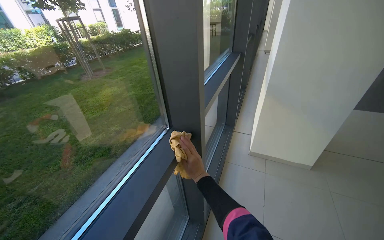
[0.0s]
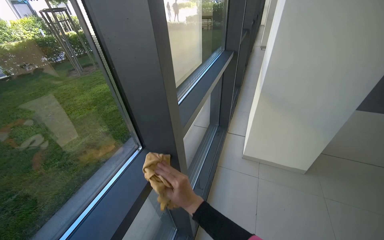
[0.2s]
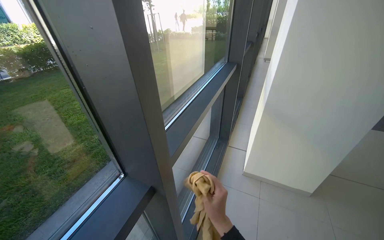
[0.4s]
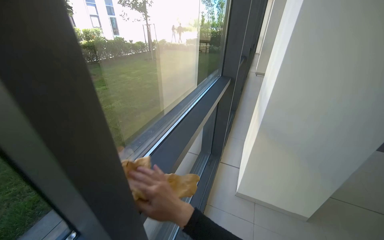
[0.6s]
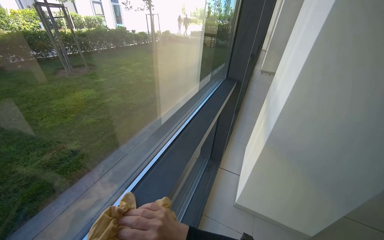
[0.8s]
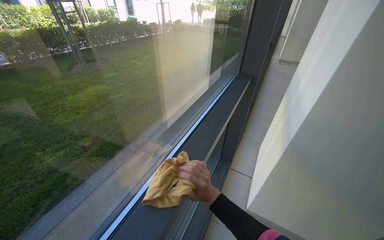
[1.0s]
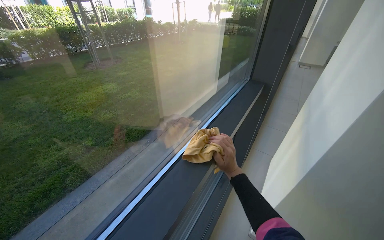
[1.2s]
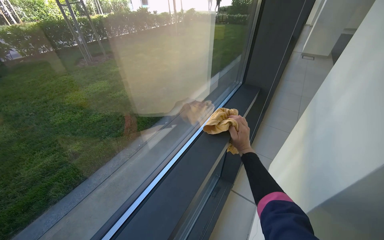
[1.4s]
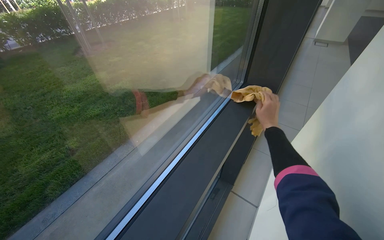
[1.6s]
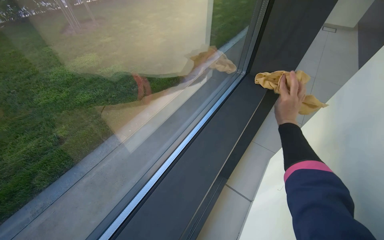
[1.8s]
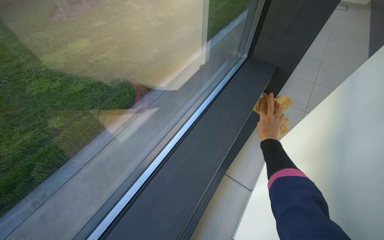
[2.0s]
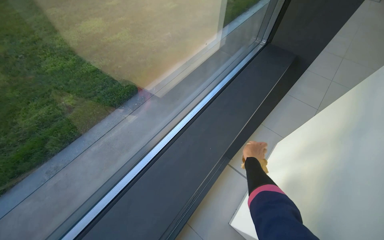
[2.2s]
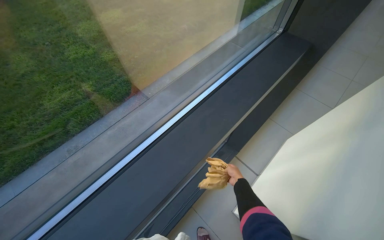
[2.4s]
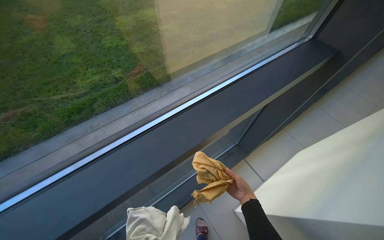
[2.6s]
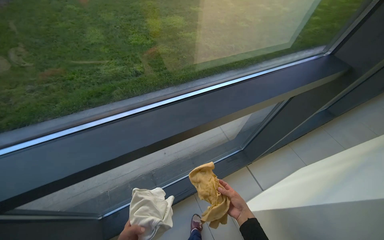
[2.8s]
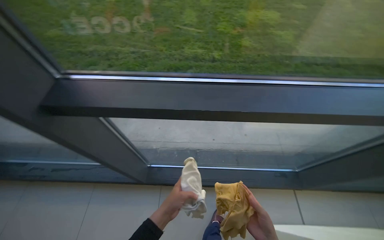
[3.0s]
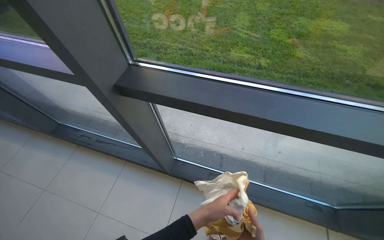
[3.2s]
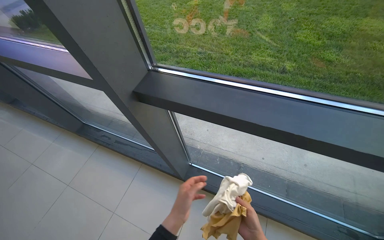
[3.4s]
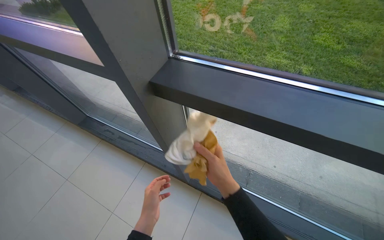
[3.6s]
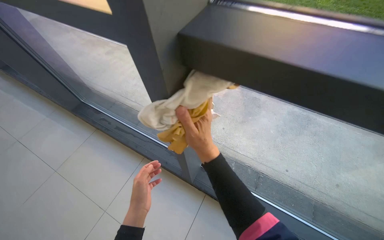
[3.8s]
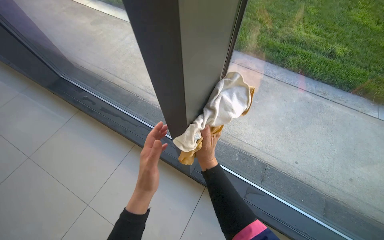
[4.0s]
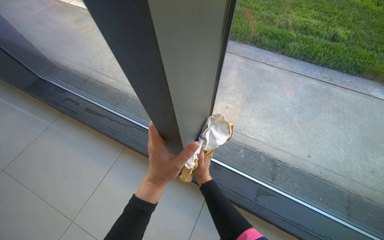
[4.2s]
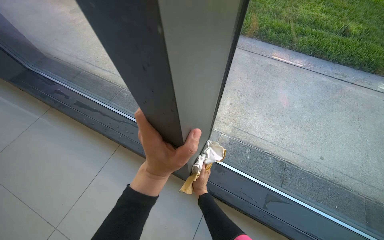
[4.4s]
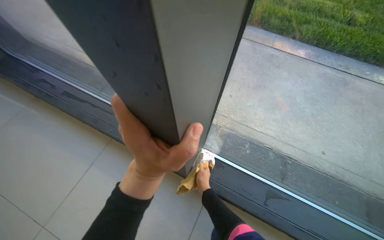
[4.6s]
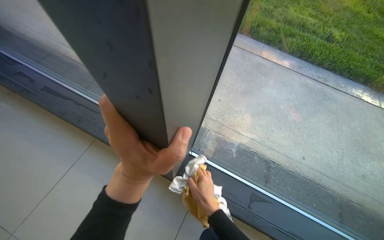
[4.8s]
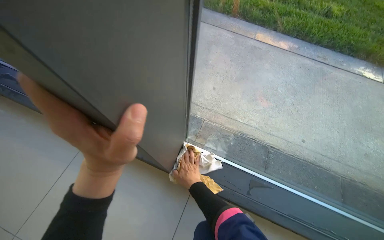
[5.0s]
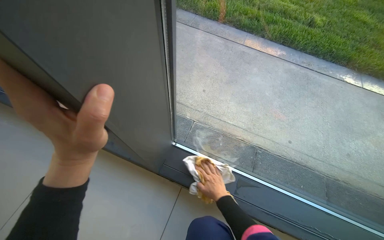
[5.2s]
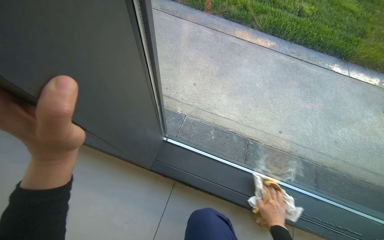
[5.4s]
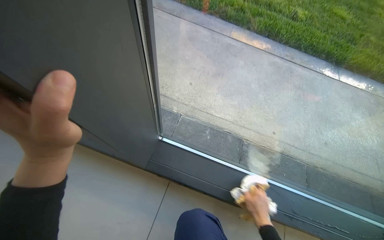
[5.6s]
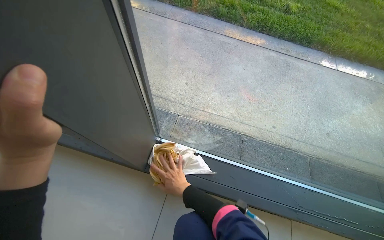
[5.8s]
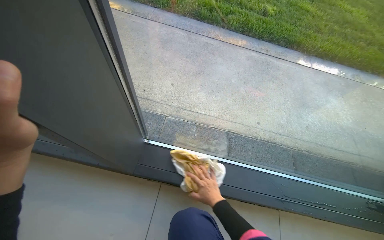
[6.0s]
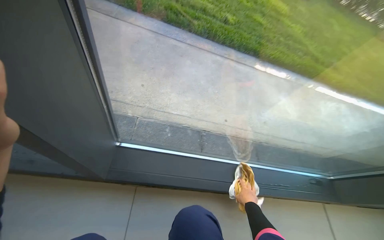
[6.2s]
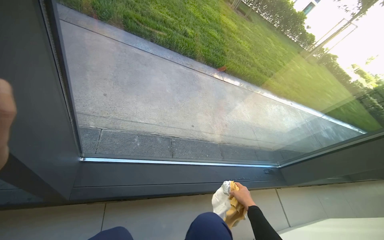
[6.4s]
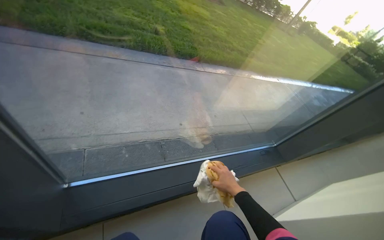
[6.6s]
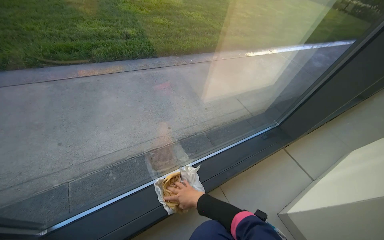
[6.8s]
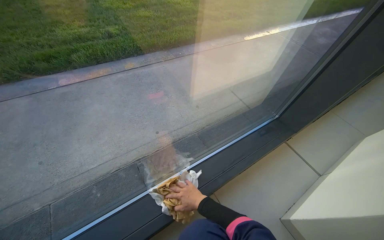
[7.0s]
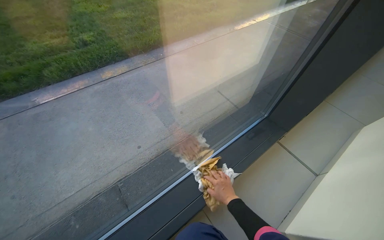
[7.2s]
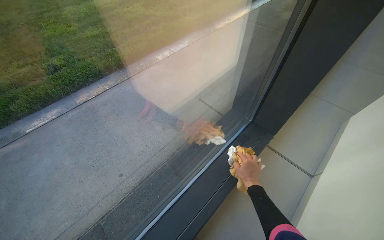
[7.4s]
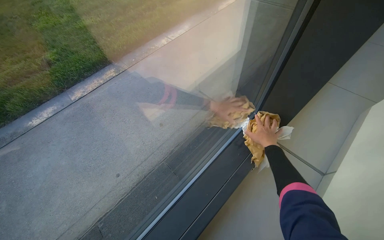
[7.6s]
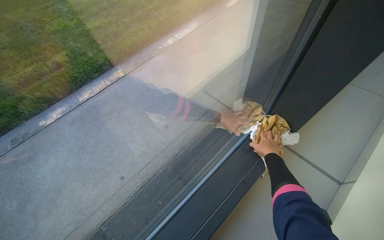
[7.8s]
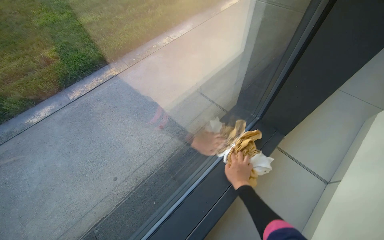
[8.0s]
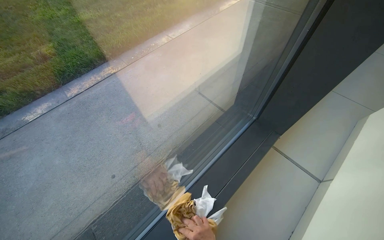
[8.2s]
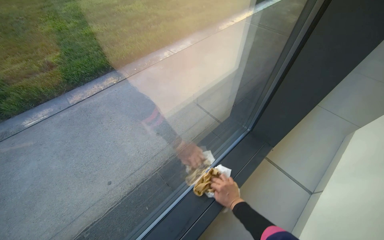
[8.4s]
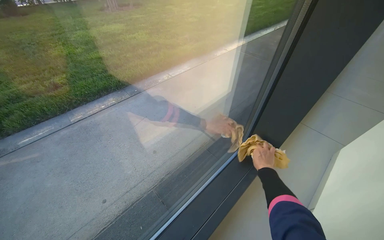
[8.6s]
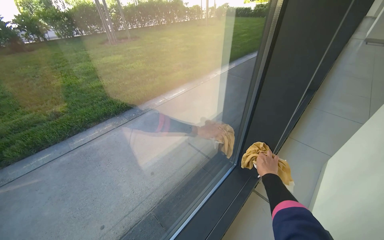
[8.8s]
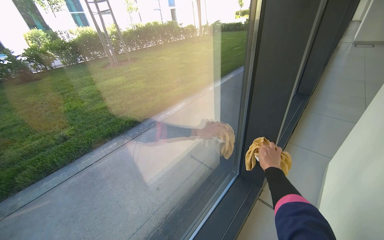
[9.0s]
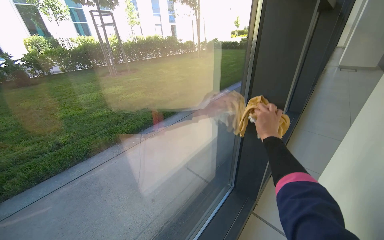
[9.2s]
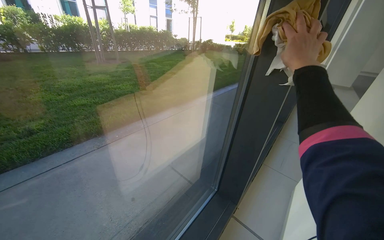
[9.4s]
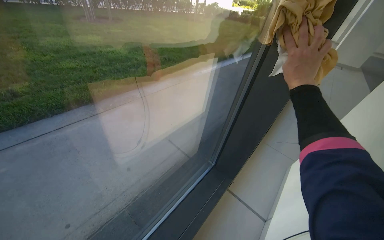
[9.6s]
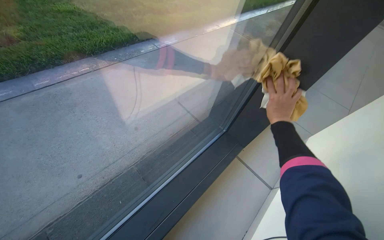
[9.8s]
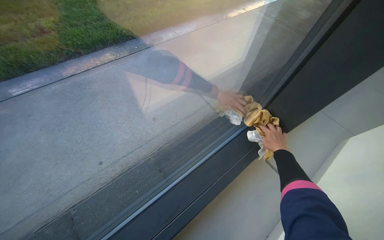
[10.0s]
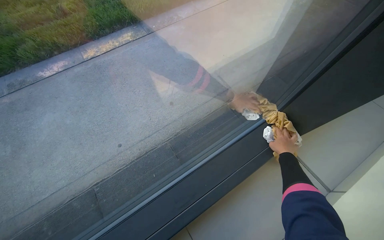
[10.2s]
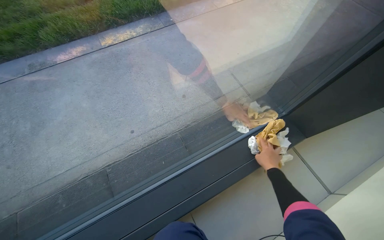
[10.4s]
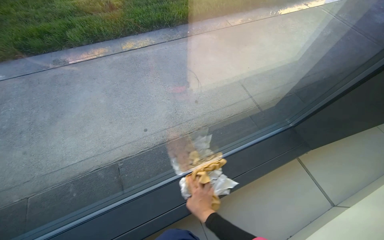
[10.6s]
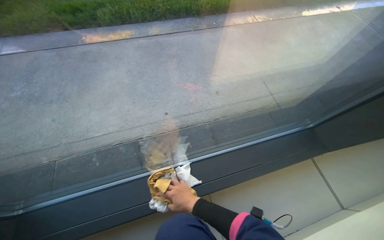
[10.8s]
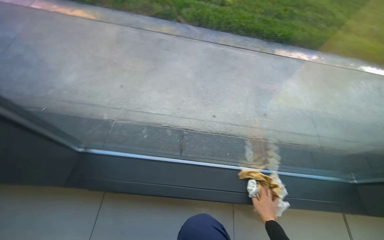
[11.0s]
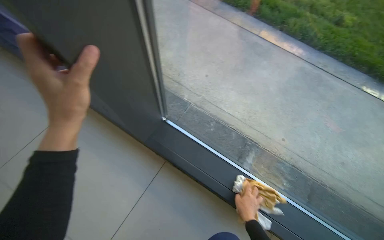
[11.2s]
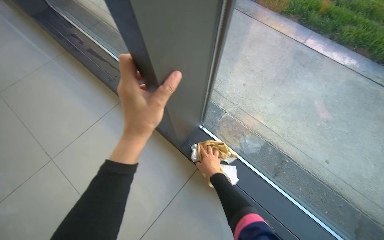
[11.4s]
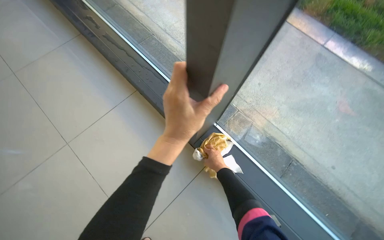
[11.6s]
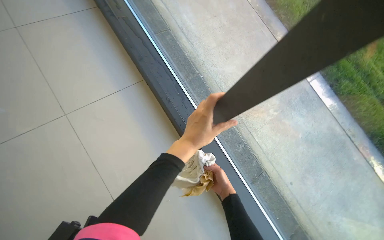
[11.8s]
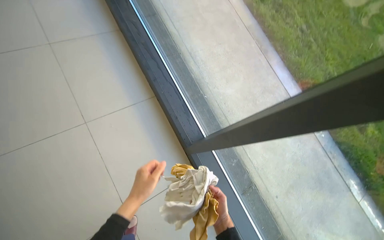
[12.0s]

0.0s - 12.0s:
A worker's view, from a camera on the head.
Job: cleaning windows.
The whole recording: Wiping window frames and glass. The worker wipes the frames and glass of the large windows with a cloth.
0.0s - 1.6s: The camera is carried about 1 m.
1.6s - 3.0s: The head turns to the left by approximately 55 degrees.
3.0s - 4.4s: The camera travels about 80 cm. The wearer looks approximately 25 degrees further to the left.
4.4s - 6.0s: The camera sweeps to the right, by roughly 15 degrees.
6.0s - 7.6s: The head travels roughly 70 cm. The head rotates some 60 degrees to the right.
7.6s - 9.0s: The view tilts roughly 25 degrees upward. The right hand goes down the picture and returns, approximately 25 cm each way.
9.0s - 10.4s: The view tips downward by some 35 degrees. Everything in view rotates about 25 degrees clockwise.

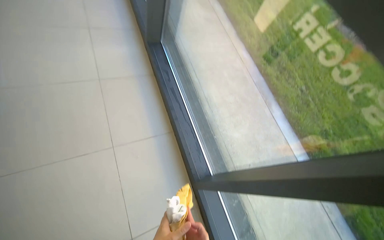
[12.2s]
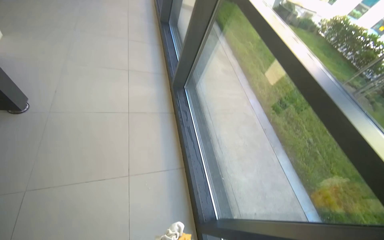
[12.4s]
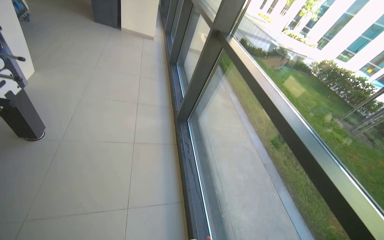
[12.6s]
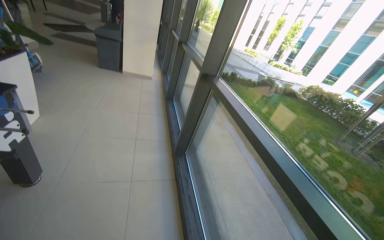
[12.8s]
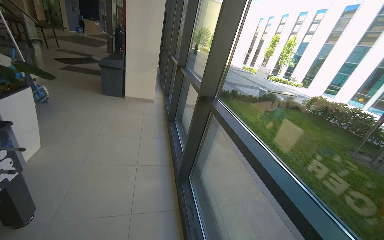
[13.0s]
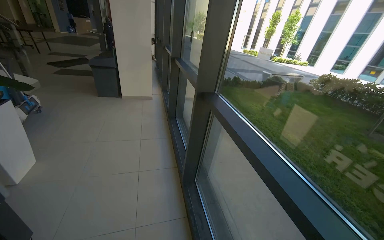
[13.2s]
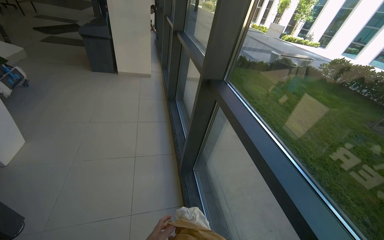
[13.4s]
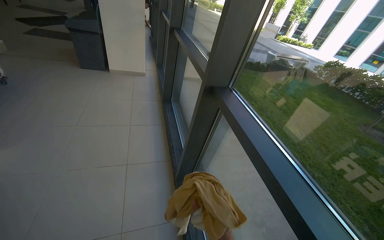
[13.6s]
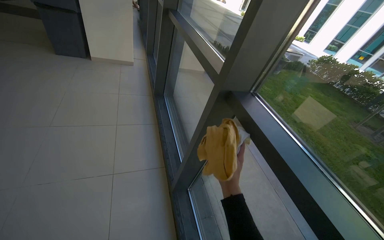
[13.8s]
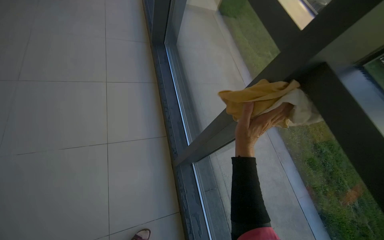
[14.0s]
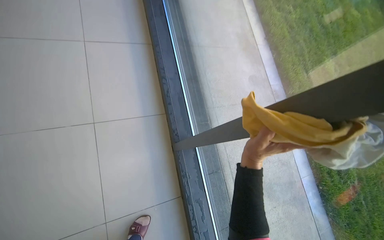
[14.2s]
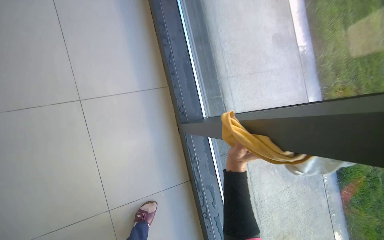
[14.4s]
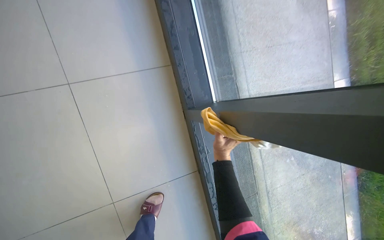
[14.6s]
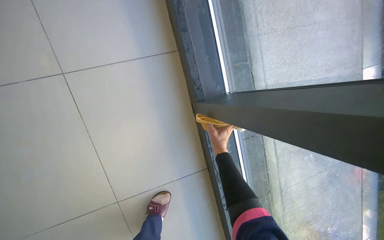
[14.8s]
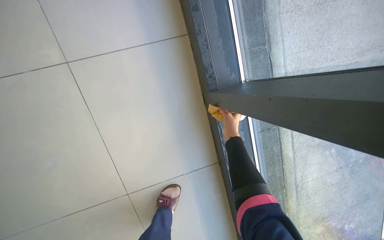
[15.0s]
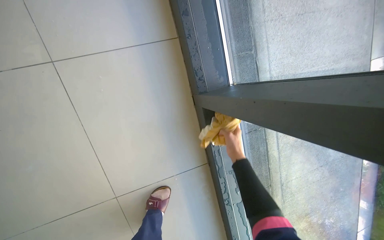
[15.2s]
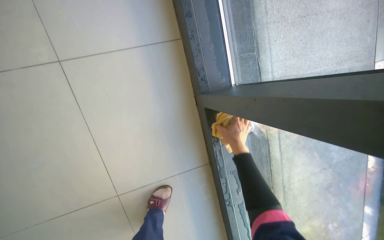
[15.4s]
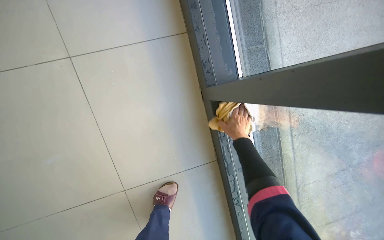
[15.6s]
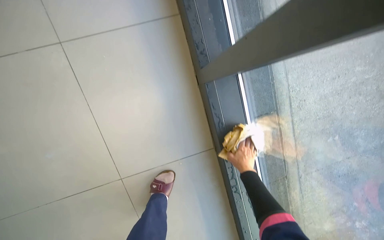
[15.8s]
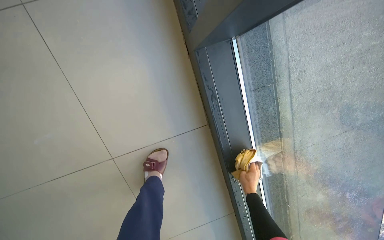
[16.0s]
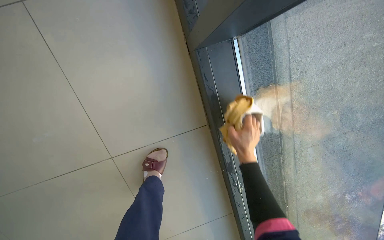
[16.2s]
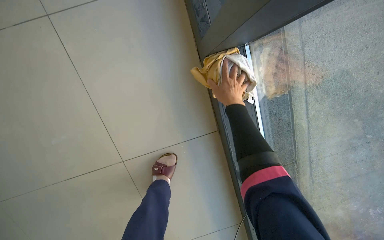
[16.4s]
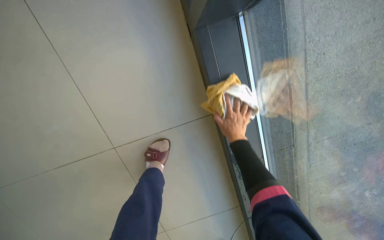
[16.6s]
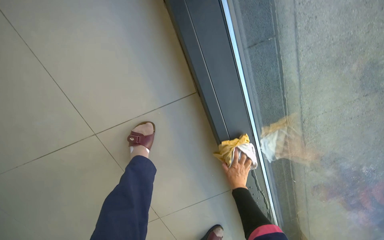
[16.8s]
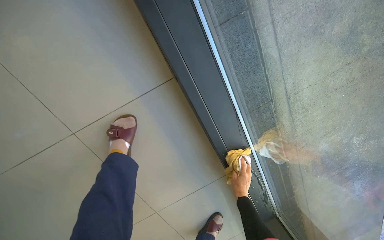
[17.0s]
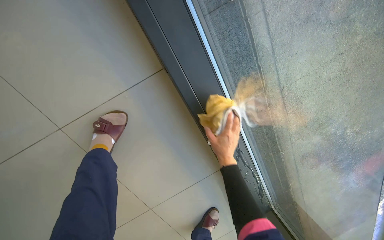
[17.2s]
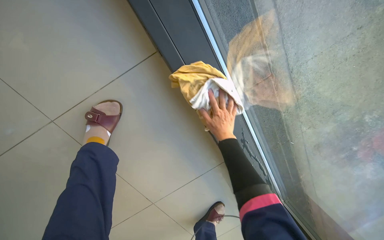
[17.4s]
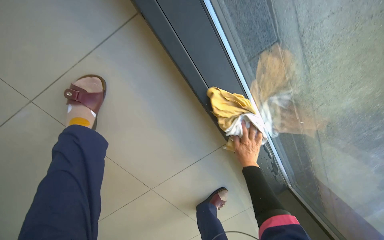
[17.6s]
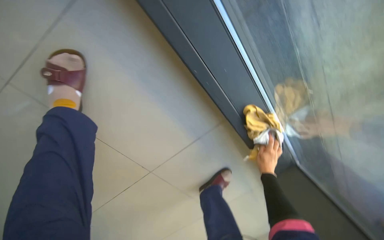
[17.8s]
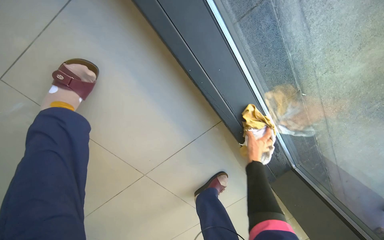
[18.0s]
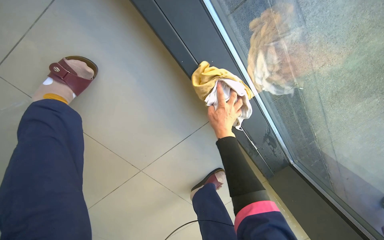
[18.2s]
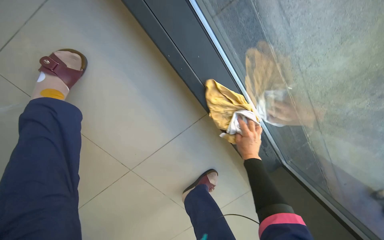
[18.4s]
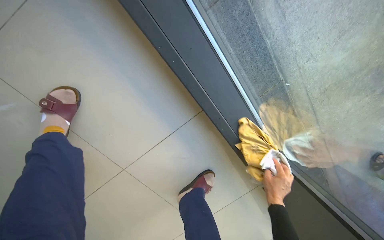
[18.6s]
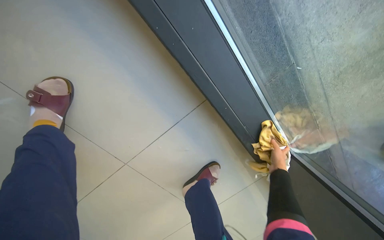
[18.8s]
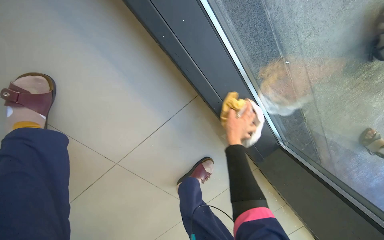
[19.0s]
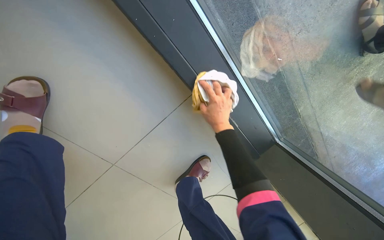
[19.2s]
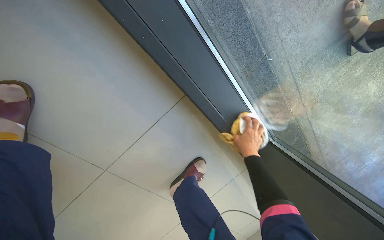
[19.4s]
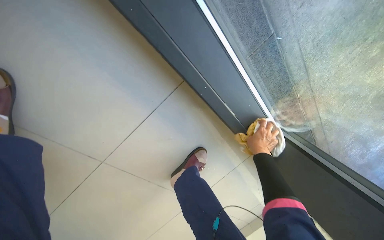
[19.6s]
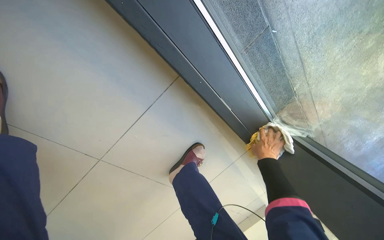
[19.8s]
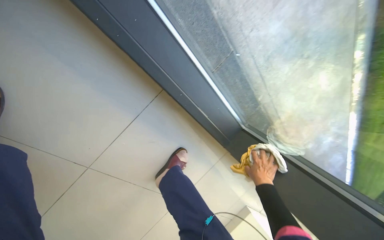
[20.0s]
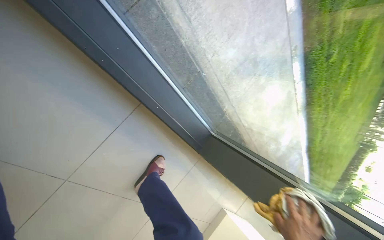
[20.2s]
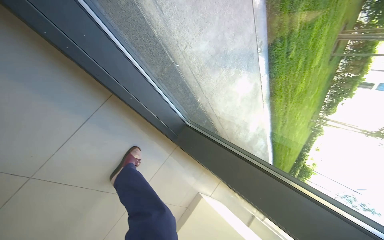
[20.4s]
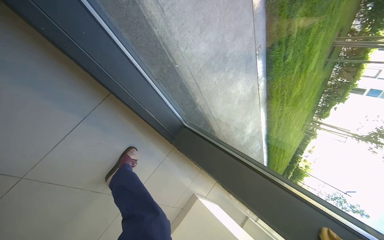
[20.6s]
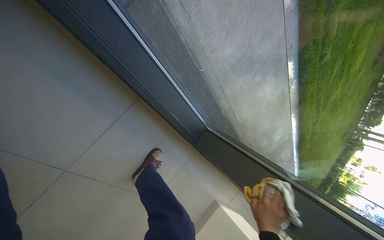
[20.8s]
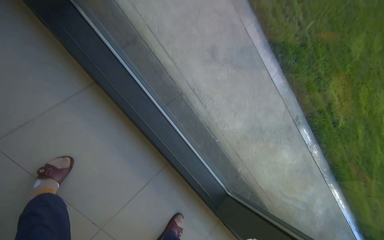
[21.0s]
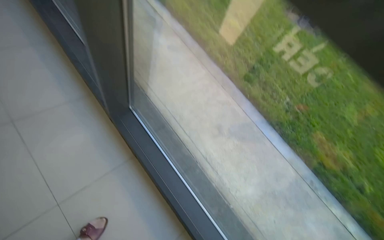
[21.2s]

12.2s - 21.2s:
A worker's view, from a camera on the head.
Job: cleaning windows.
The whole recording: Wiping window frames and glass. The worker wipes the frames and glass of the large windows with a cloth.
13.8s - 15.2s: The wearer moves roughly 60 cm. The view tilts some 35 degrees downward.
15.2s - 16.6s: The right hand goes up and down the picture, some 35 cm each way, reversing 2 times.
16.6s - 18.2s: The camera travels about 50 cm.
18.2s - 19.8s: The right hand swings left and right, roughly 25 cm each way, with 2 reversals.
